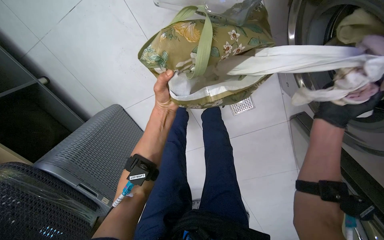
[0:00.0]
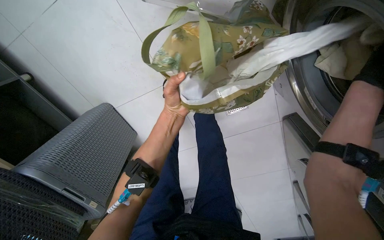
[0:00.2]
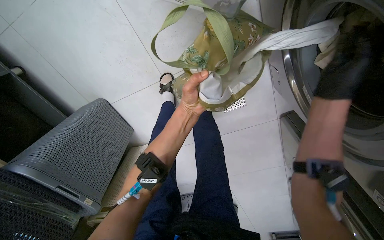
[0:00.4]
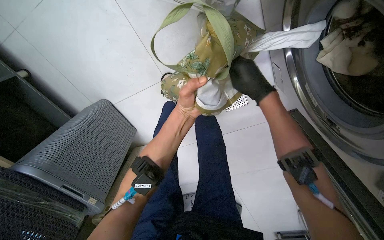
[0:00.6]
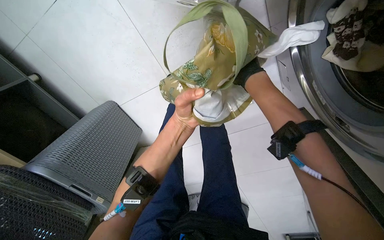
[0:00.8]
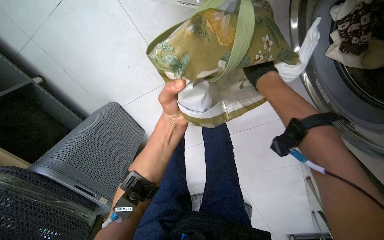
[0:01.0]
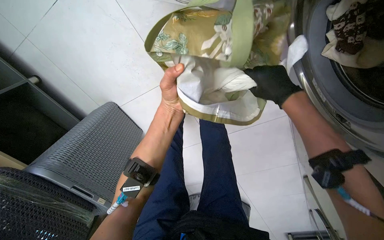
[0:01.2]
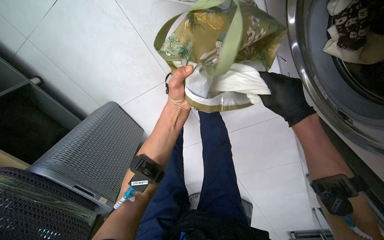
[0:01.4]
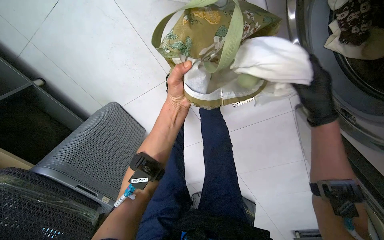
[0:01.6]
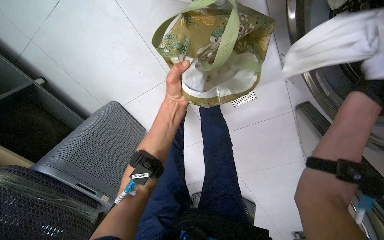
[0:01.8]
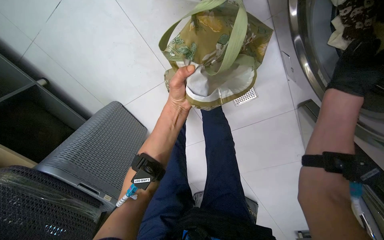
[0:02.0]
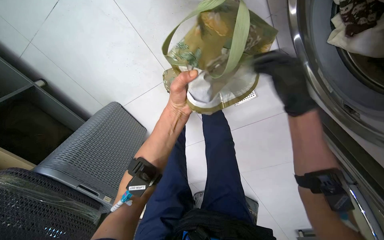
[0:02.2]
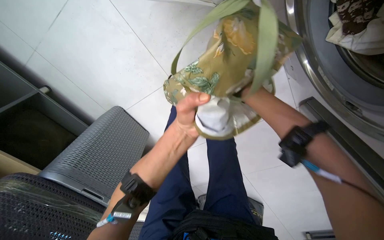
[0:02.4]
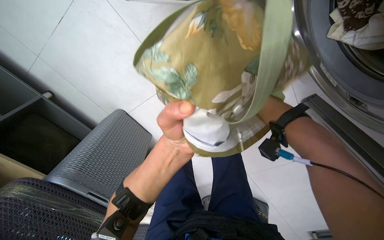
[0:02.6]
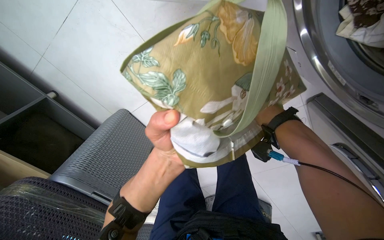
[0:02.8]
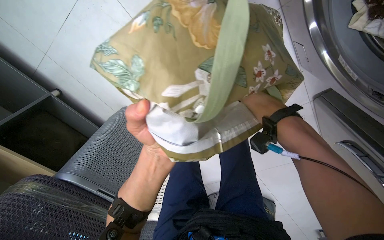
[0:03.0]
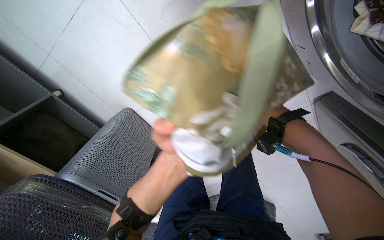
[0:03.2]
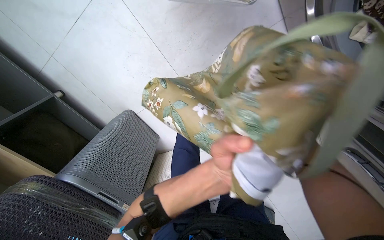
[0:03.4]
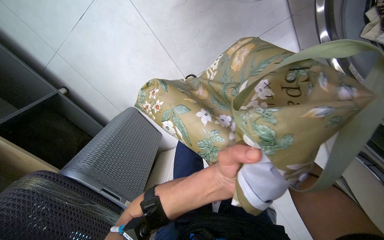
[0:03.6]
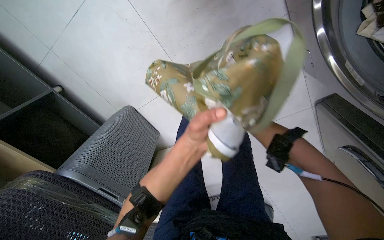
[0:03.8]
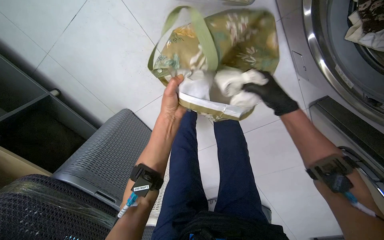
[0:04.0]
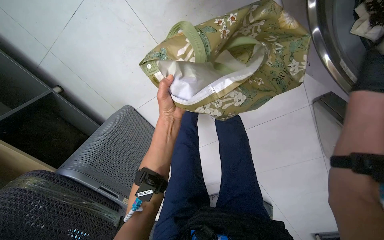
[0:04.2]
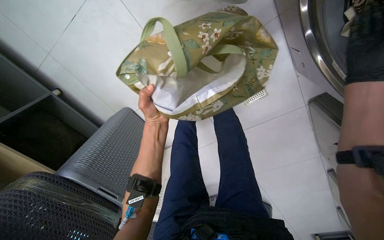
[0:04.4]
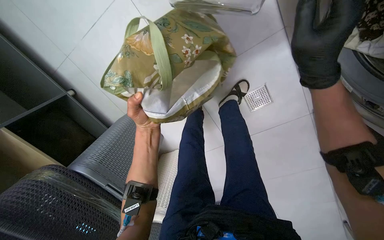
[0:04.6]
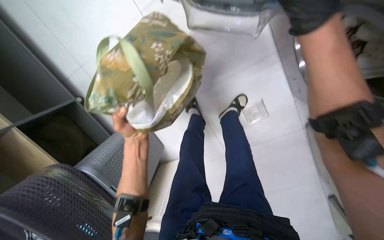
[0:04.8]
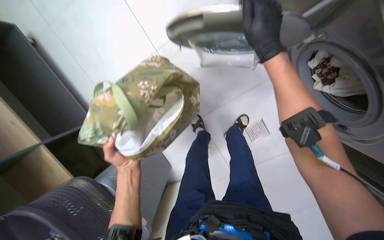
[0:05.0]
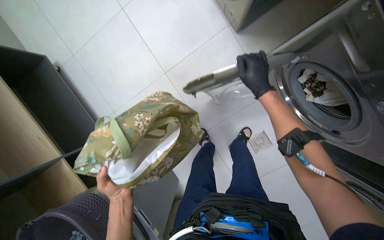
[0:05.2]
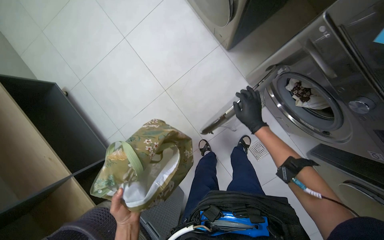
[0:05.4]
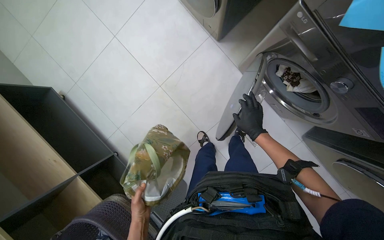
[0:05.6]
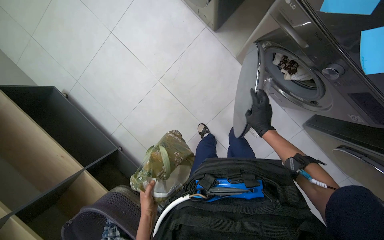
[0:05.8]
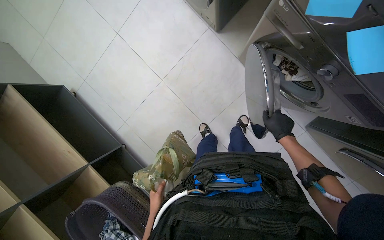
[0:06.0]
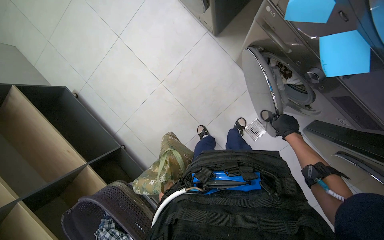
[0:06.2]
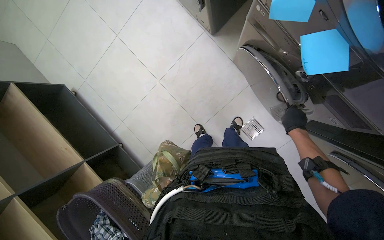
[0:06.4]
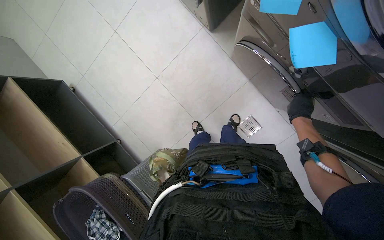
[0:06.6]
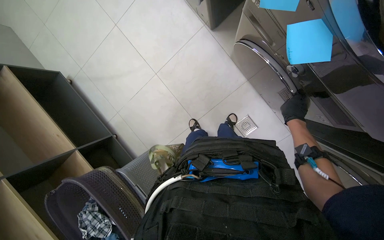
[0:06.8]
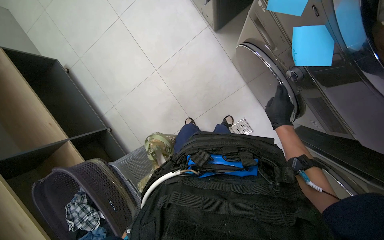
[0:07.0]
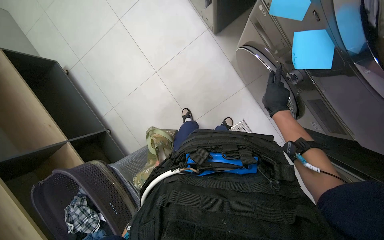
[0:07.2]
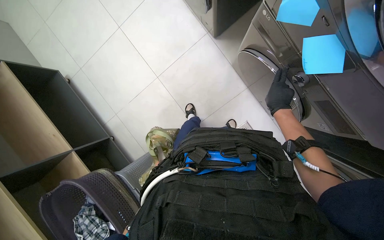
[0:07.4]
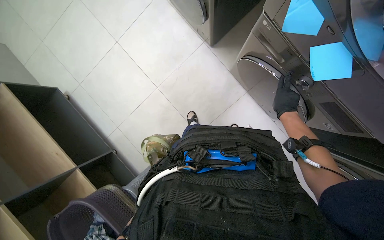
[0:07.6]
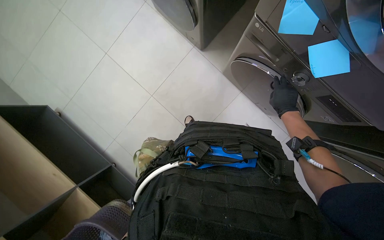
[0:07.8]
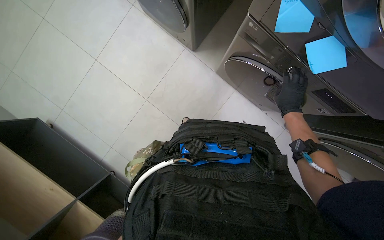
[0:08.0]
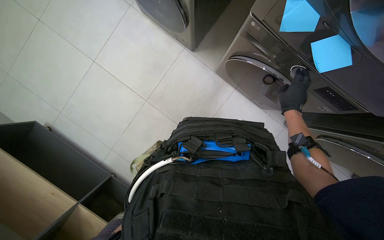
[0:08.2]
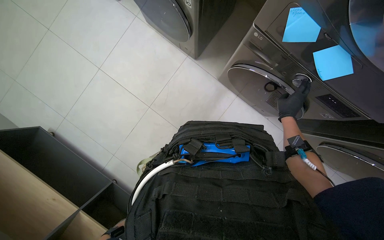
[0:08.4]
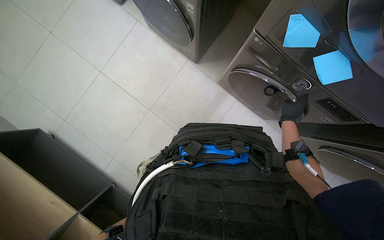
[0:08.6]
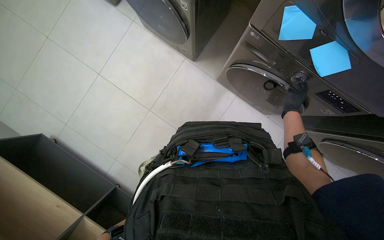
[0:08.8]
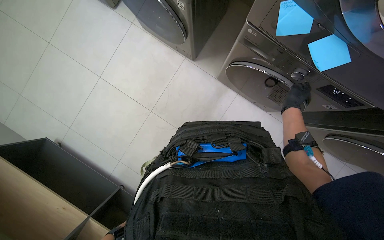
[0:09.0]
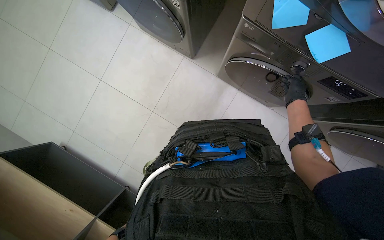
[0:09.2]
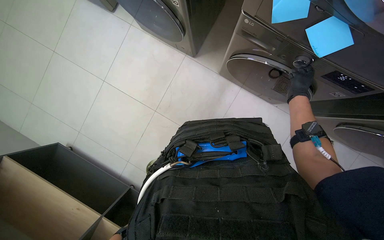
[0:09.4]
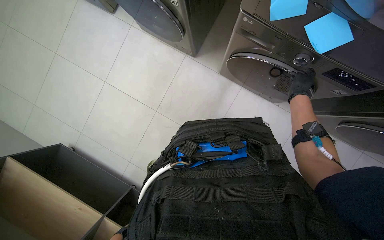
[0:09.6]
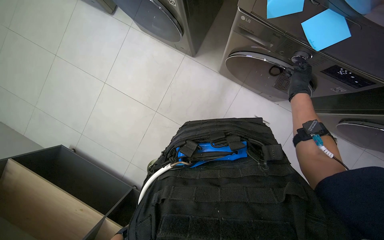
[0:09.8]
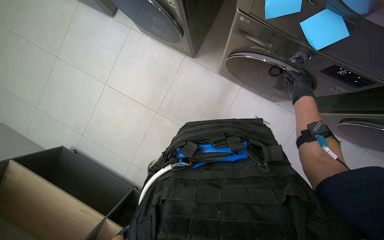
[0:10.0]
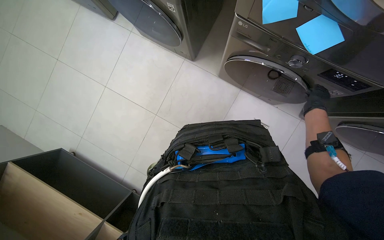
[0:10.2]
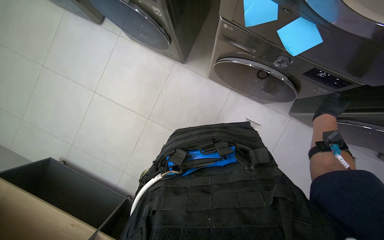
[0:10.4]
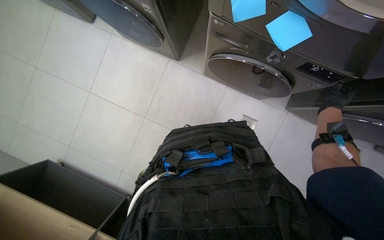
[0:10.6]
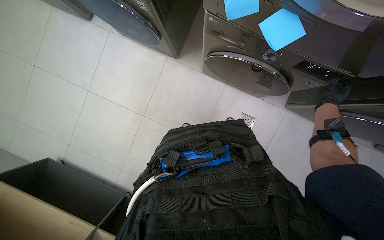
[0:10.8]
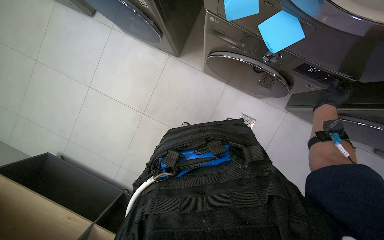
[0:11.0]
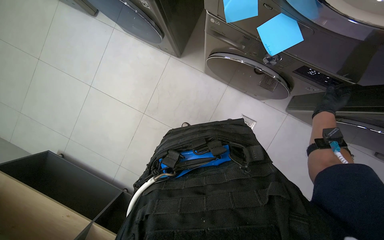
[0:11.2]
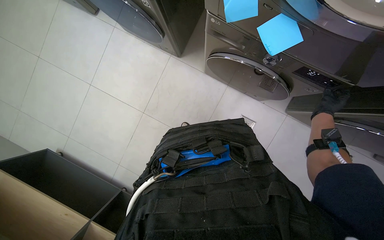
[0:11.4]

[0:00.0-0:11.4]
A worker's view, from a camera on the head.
Job: managing laundry.
The whole recording: Loading and setting washing machine. The worker loads clothes into the washing machine from a bag and then adjusts the machine's settings.
0:00.0 to 0:01.4: The right hand moves to the left, about 15 cm.
0:01.4 to 0:02.8: The left hand shifts about 15 cm down the picture and nearer to the camera.
0:02.8 to 0:04.2: The left hand is displaced farther from the camera by approximately 10 cm.
0:04.2 to 0:05.6: The camera is aimed approximately 15 degrees further to the left. The left hand shifts roughly 20 cm down the picture.
0:05.6 to 0:07.2: The right hand heads to the right, covering approximately 10 cm.
0:07.2 to 0:08.6: The right hand goes about 10 cm to the right.
0:10.0 to 0:11.4: The right hand moves to the right, approximately 15 cm.

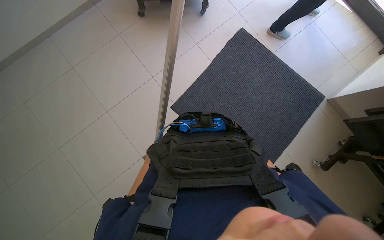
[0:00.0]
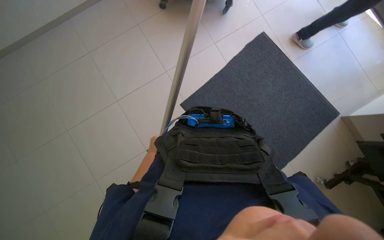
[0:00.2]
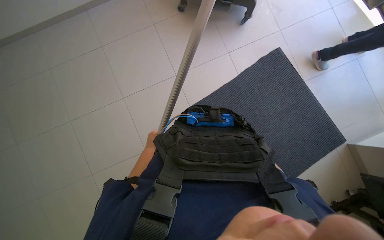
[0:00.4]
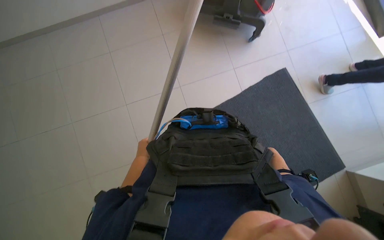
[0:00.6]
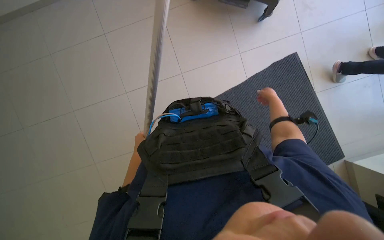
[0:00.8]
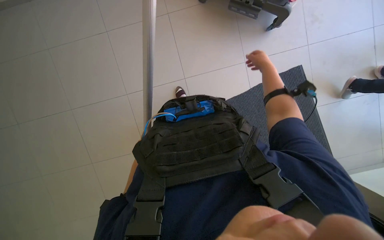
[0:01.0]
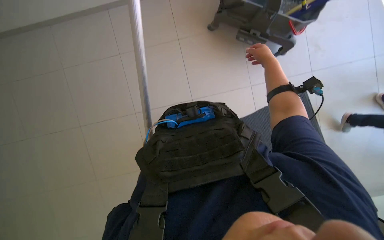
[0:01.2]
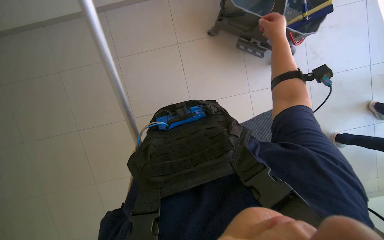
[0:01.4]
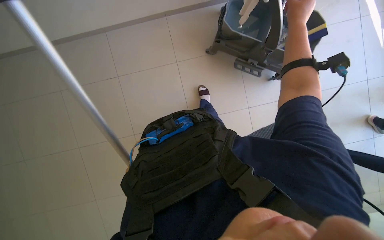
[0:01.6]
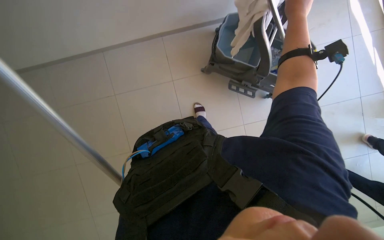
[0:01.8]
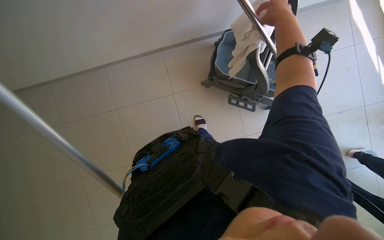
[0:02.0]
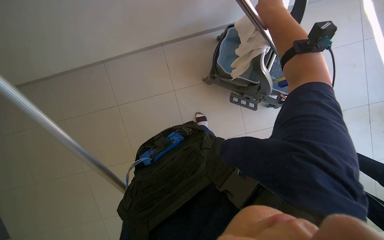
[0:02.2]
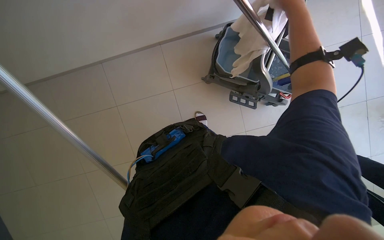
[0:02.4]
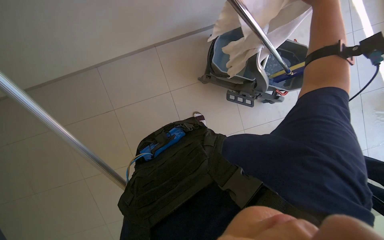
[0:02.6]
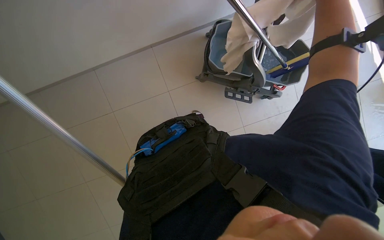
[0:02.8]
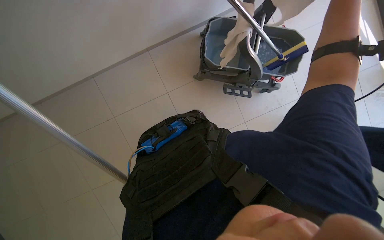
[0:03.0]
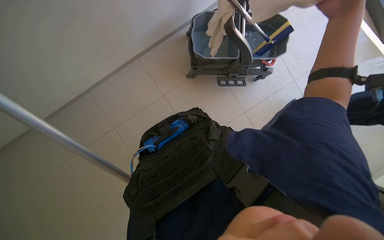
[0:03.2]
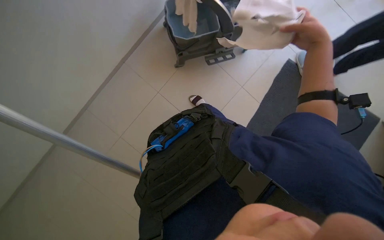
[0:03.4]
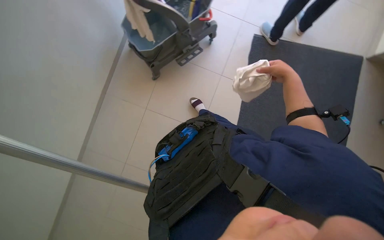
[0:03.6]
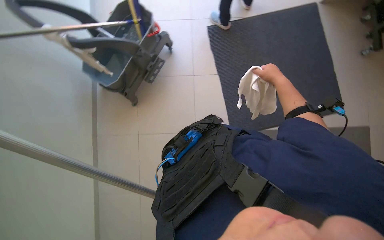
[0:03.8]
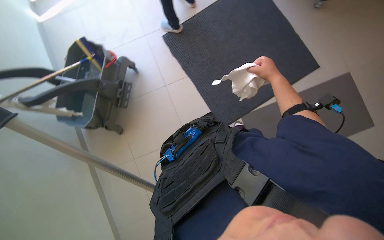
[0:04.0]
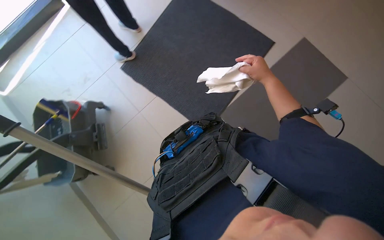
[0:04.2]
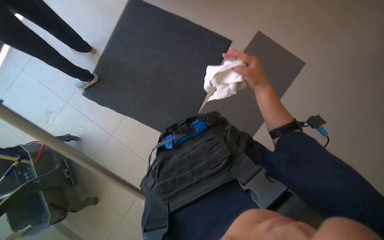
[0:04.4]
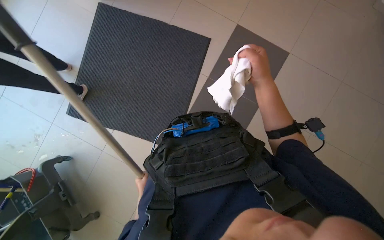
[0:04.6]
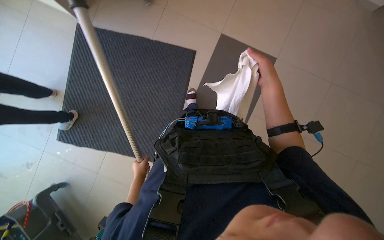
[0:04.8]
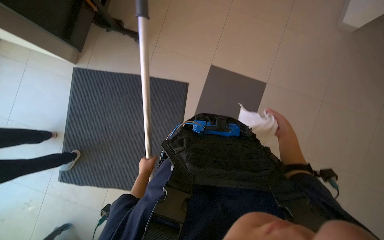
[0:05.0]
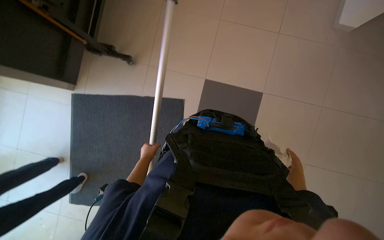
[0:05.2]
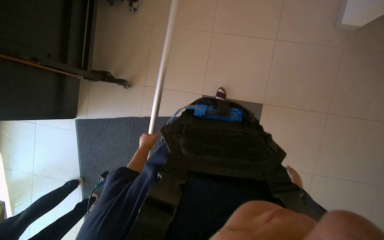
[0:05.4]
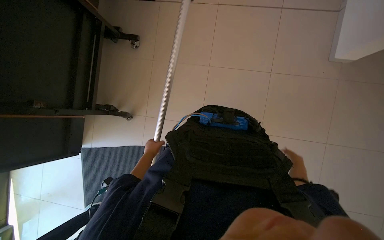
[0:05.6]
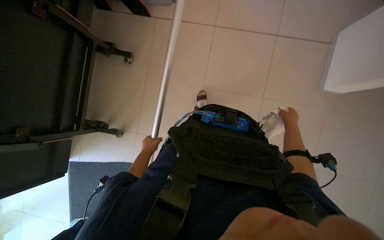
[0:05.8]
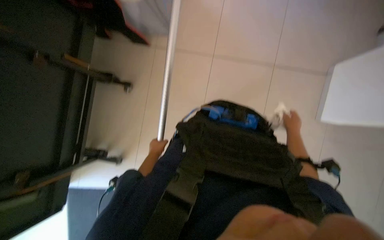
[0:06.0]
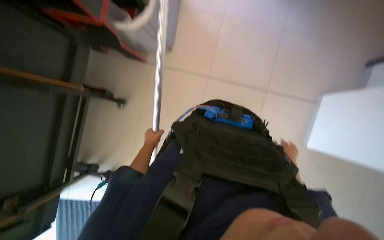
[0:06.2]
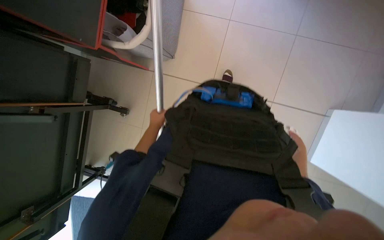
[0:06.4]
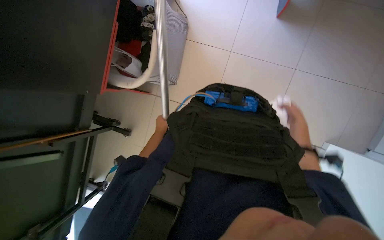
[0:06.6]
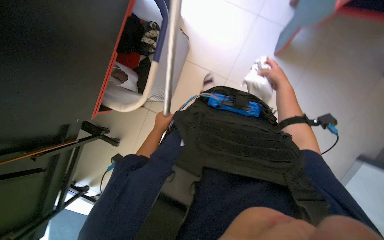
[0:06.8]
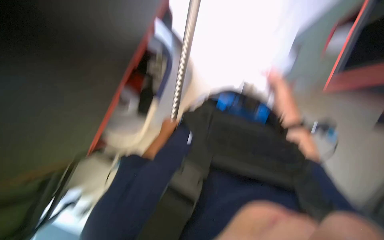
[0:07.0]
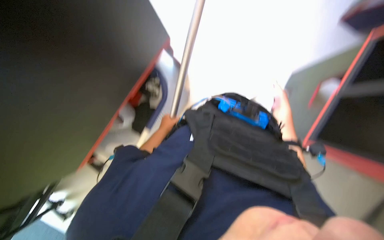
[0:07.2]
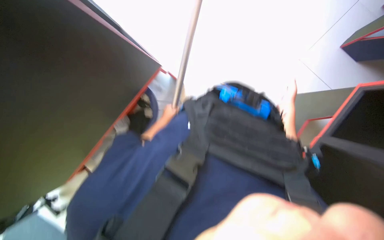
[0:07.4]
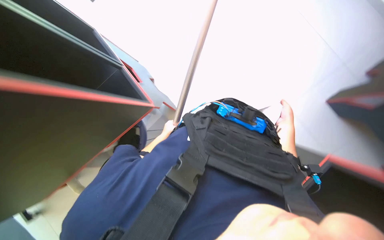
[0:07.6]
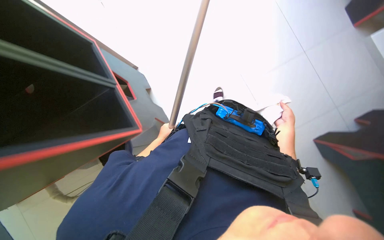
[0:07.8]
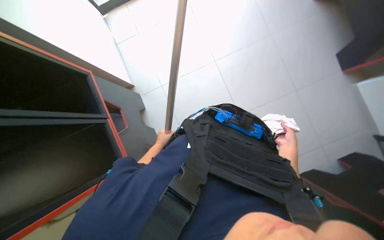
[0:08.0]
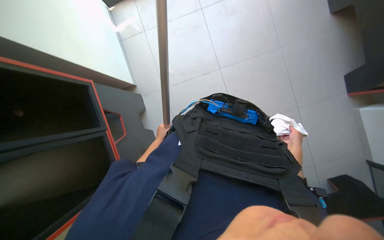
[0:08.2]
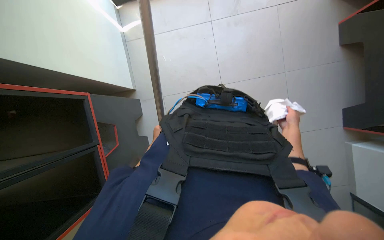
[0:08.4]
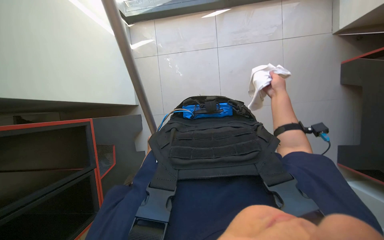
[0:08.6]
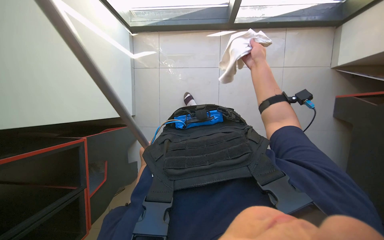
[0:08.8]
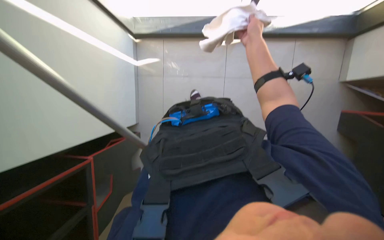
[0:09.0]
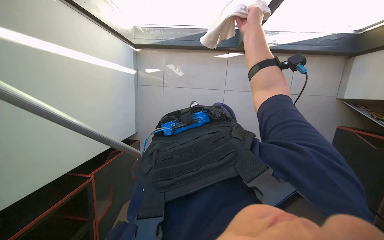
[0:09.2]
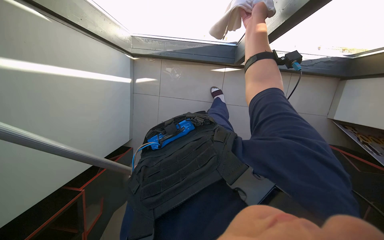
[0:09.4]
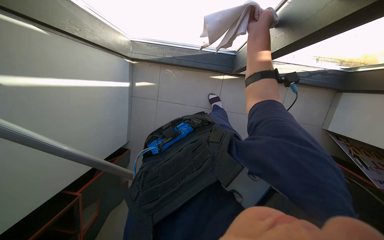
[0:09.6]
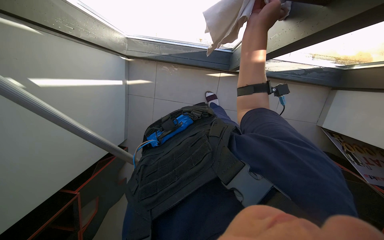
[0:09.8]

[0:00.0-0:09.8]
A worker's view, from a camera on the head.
Job: cleaning windows.
The whole recording: Wiping window frames. The worker wipes the window frames and edges with a white cloth.
0:02.8 to 0:04.2: The head travels roughly 50 cm. The scene rotates counterclockwise by roughly 65 degrees.
0:08.4 to 0:09.8: The right hand goes some 70 cm up the picture.
